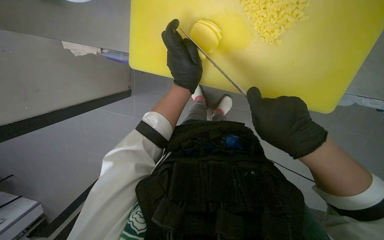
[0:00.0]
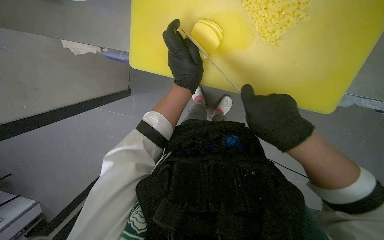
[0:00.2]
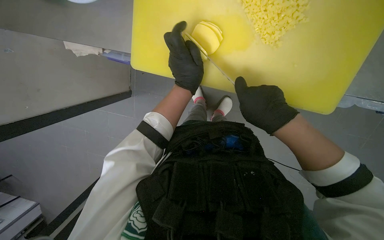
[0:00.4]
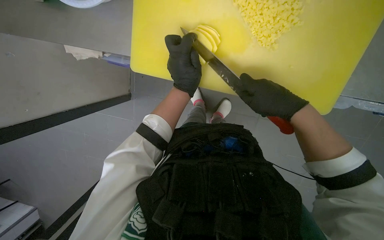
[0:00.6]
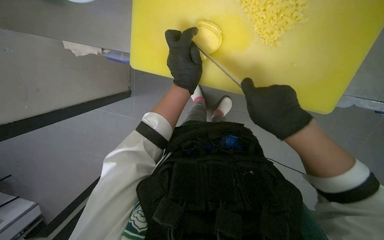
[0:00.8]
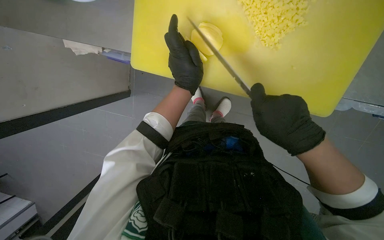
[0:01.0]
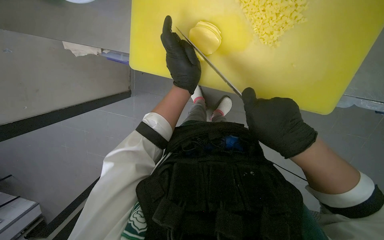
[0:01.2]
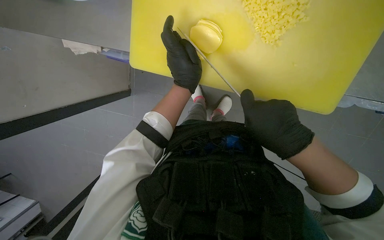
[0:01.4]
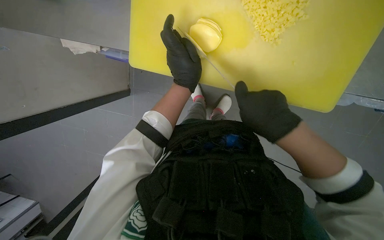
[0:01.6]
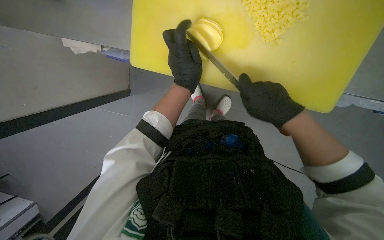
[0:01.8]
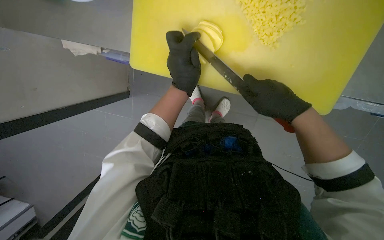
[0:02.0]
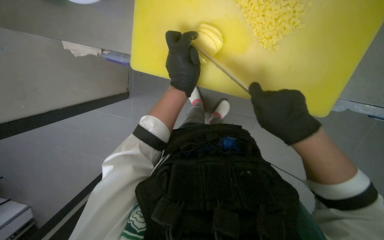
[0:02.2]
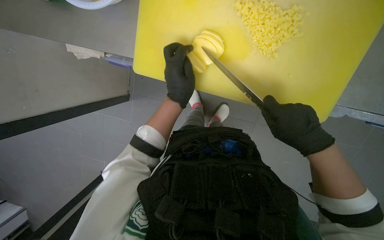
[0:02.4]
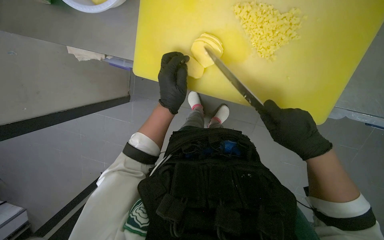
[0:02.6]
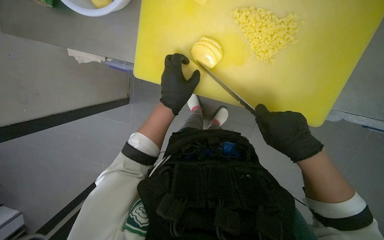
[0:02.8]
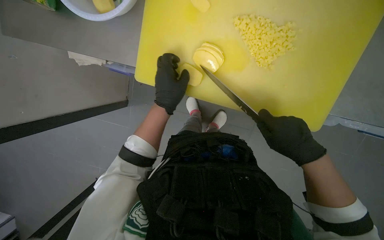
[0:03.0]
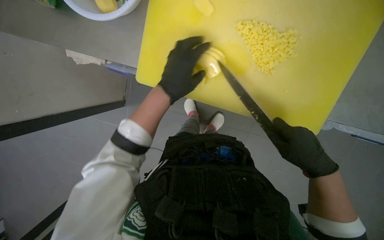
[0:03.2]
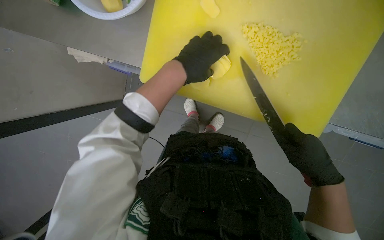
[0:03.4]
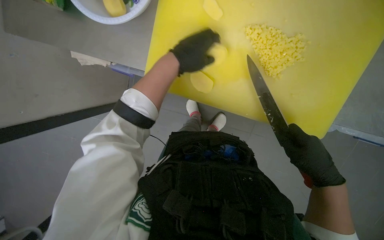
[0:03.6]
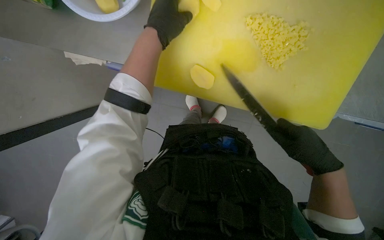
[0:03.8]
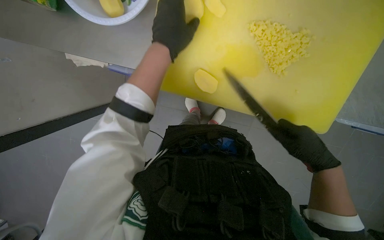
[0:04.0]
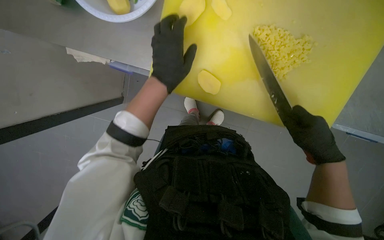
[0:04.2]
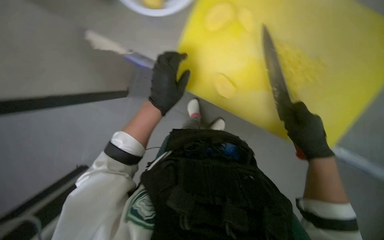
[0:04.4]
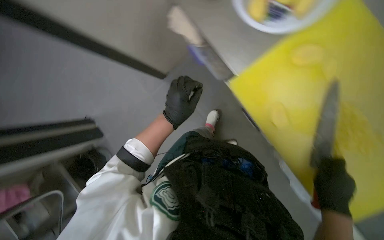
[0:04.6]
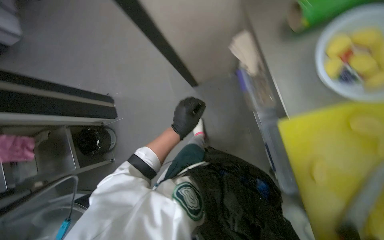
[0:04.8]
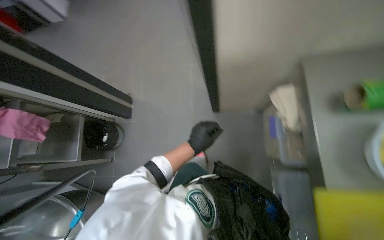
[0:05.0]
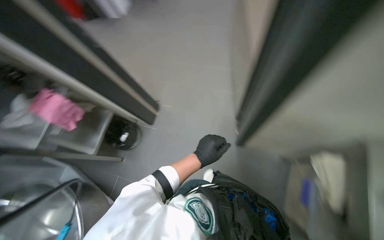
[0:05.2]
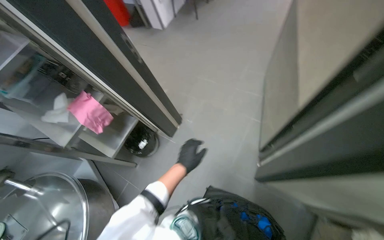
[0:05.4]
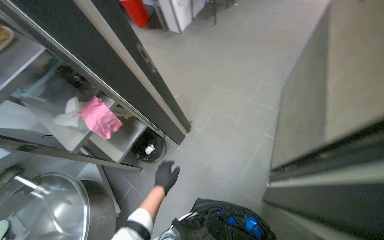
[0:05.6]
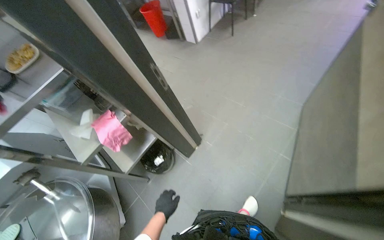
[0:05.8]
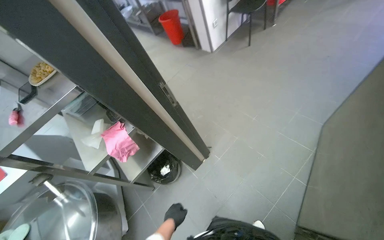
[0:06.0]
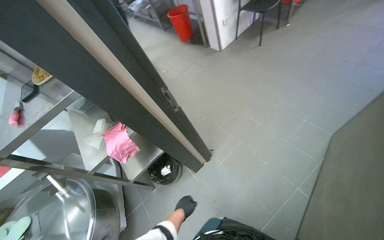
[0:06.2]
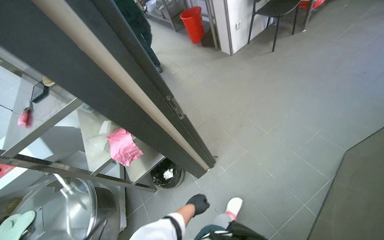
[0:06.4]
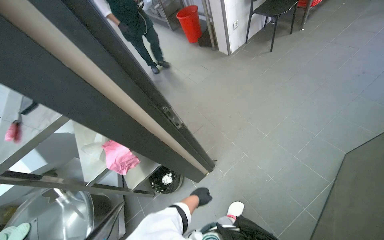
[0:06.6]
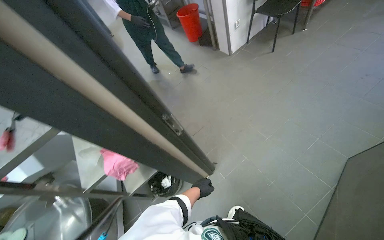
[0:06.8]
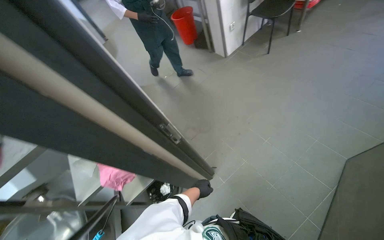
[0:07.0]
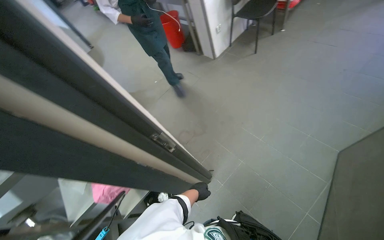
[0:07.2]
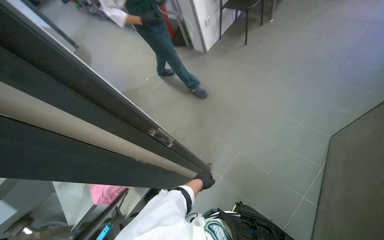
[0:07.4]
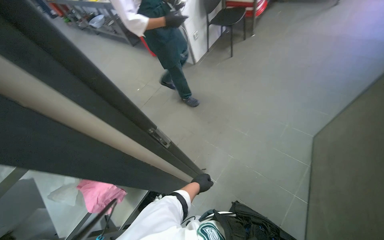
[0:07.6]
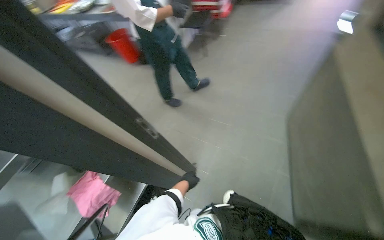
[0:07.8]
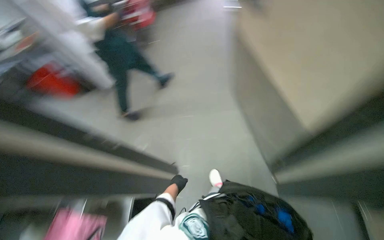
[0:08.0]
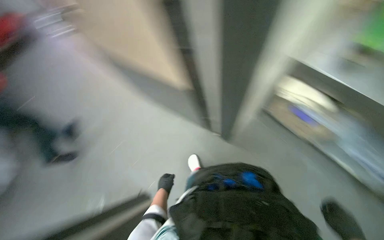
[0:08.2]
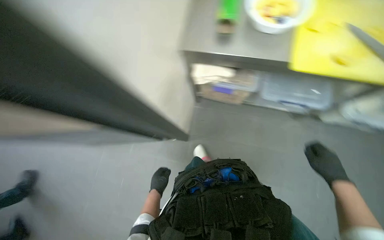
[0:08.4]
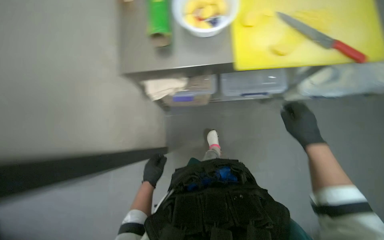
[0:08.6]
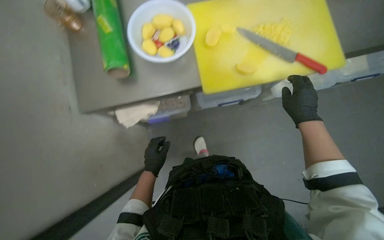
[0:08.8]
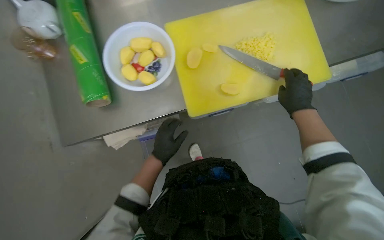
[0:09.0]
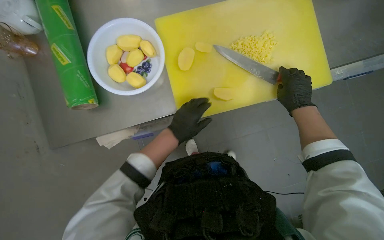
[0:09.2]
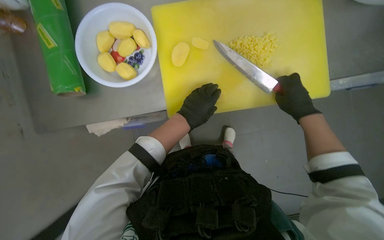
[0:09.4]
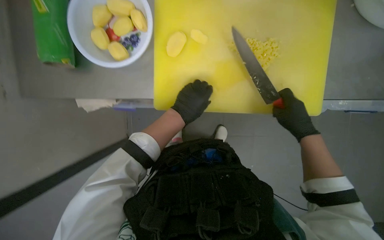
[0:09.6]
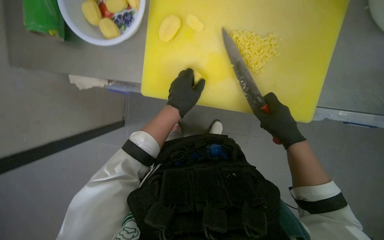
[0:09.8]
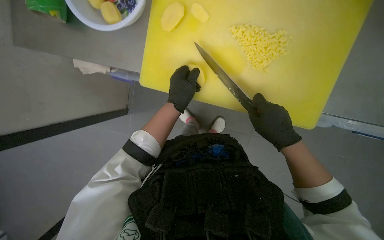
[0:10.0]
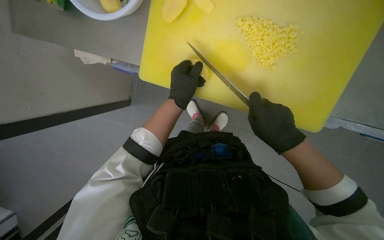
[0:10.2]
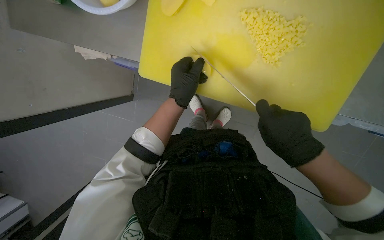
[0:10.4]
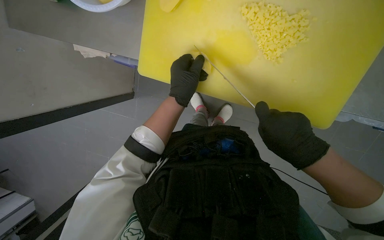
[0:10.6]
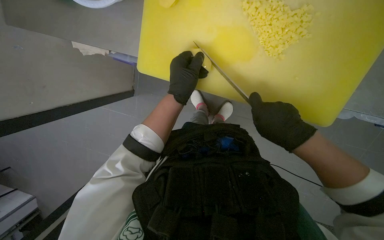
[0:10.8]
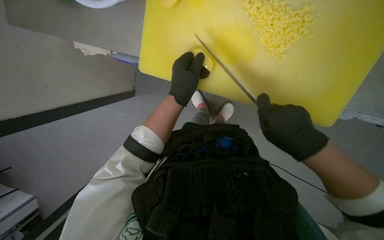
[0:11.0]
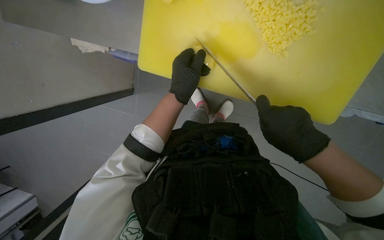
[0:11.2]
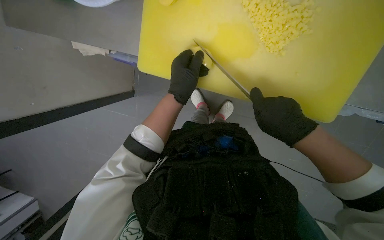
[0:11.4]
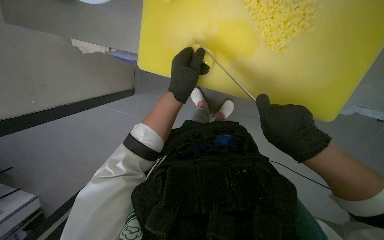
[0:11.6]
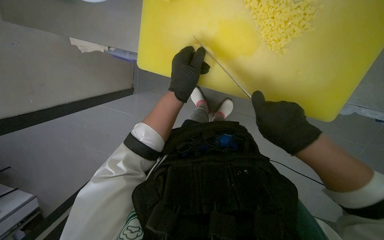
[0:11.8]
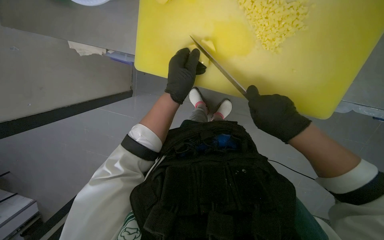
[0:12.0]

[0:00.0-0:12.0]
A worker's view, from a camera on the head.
Job: preparing food.
The whole recording: Slicing potatoes. The worker slices potatoes on a yellow cutting board.
0:00.0 to 0:01.6: The hands stay close to where they were, moving slightly.
0:01.6 to 0:03.0: The hands work in one place, with small movements.
0:03.0 to 0:04.4: The left hand reaches approximately 15 cm up the picture, then returns.
0:04.4 to 0:06.0: The head travels about 50 cm. The head rotates approximately 60 degrees to the left. The view tilts about 25 degrees upward.
0:06.0 to 0:07.6: The left hand heads up the picture, farther from the camera and to the right, covering about 40 cm.
0:07.6 to 0:09.0: The camera travels some 50 cm. The head rotates approximately 60 degrees to the right.
0:09.0 to 0:10.4: The camera pitches downward, by some 20 degrees. The scene rotates clockwise by approximately 30 degrees. The left hand travels to the right by approximately 30 cm.
0:10.4 to 0:12.0: The hands stay close to where they were, moving slightly.

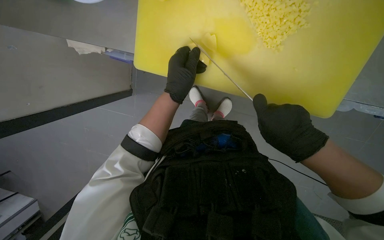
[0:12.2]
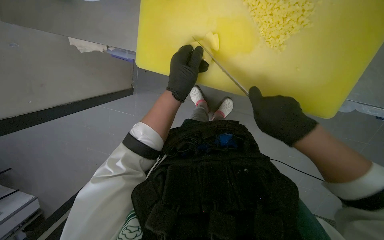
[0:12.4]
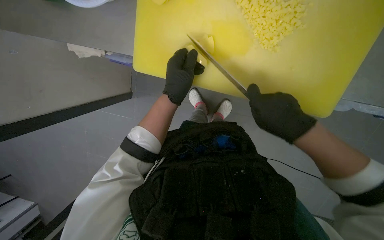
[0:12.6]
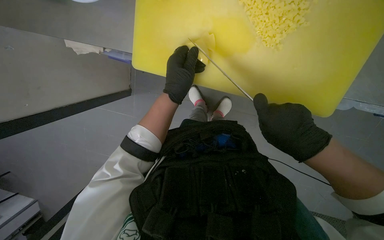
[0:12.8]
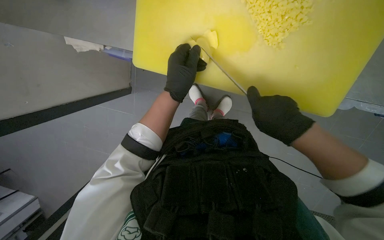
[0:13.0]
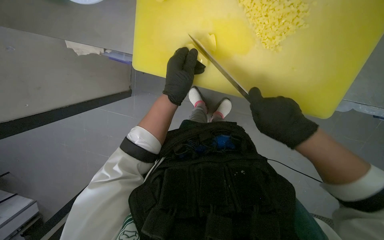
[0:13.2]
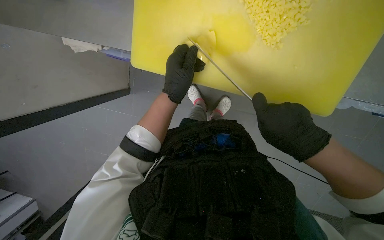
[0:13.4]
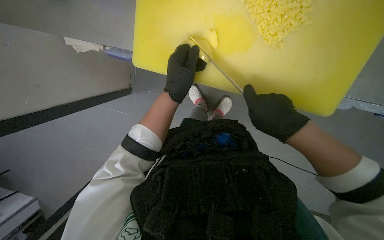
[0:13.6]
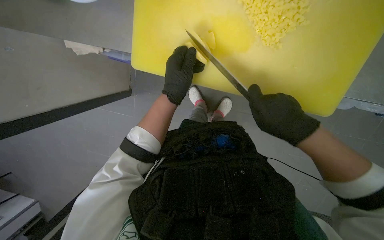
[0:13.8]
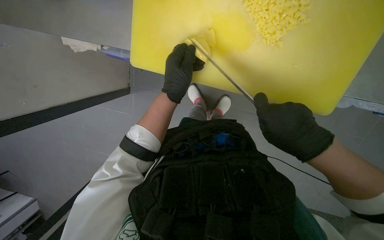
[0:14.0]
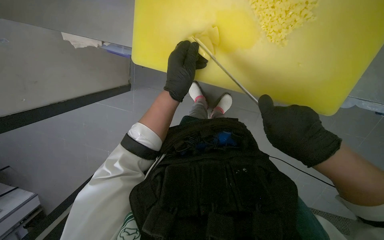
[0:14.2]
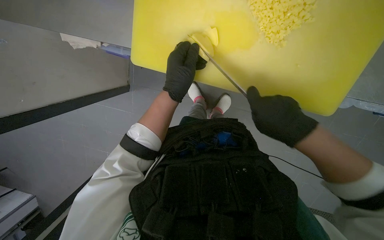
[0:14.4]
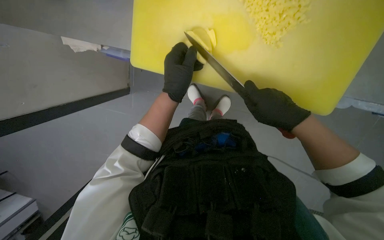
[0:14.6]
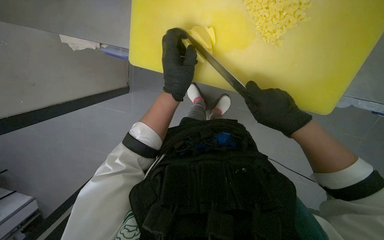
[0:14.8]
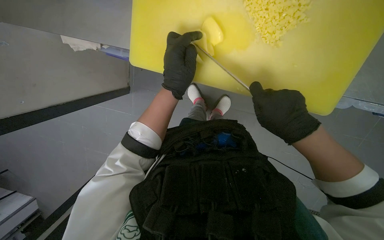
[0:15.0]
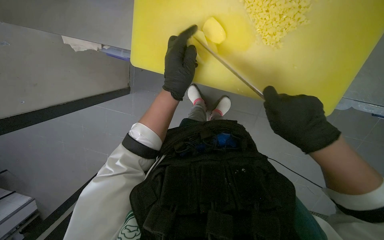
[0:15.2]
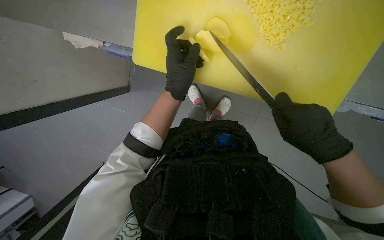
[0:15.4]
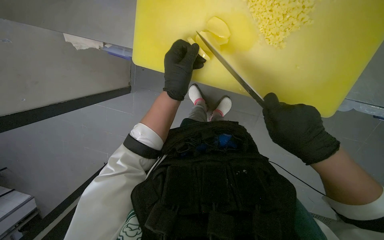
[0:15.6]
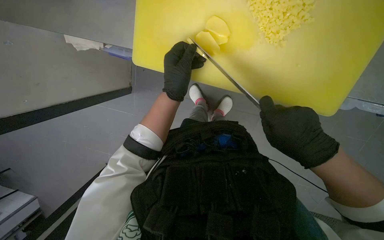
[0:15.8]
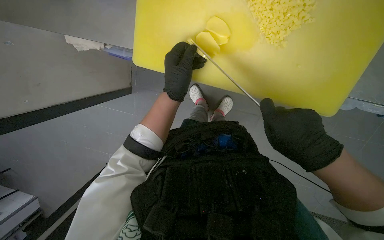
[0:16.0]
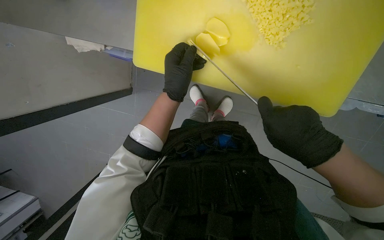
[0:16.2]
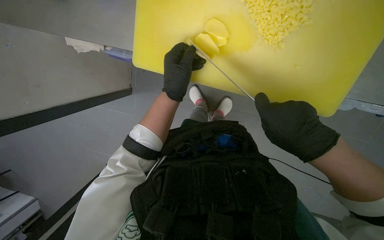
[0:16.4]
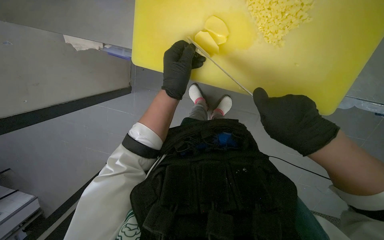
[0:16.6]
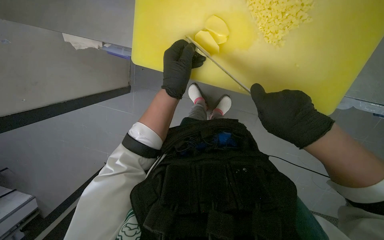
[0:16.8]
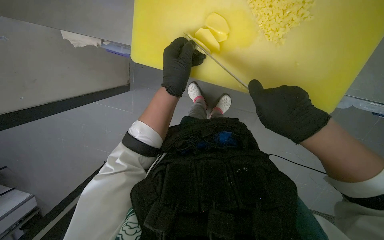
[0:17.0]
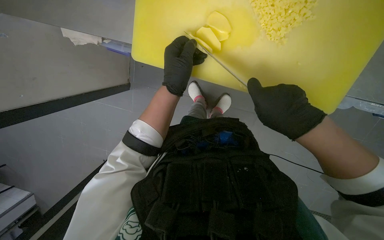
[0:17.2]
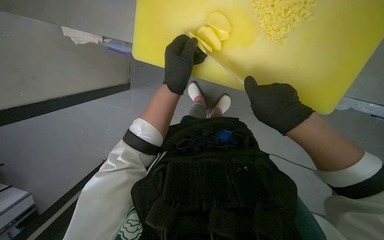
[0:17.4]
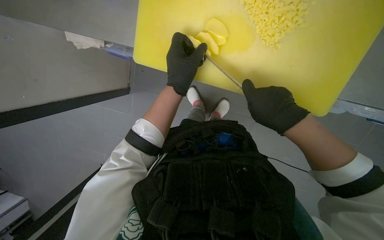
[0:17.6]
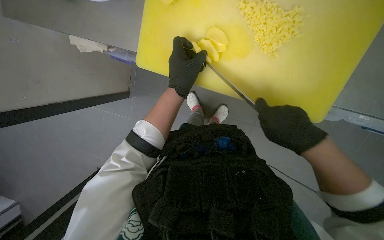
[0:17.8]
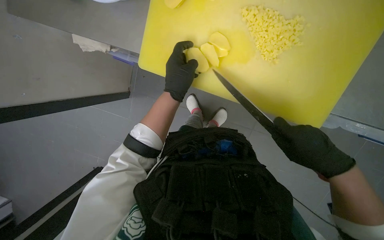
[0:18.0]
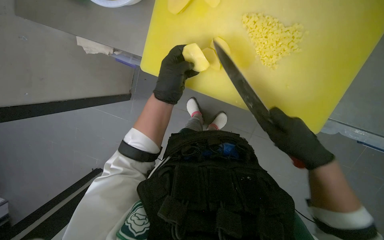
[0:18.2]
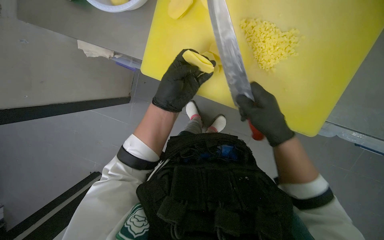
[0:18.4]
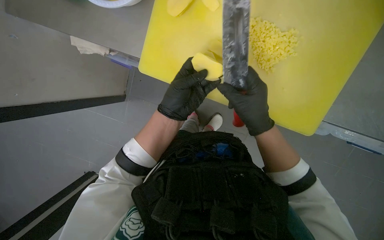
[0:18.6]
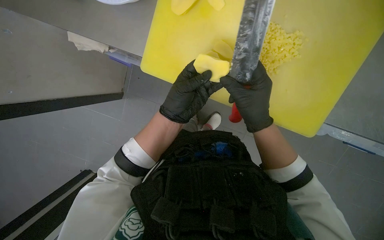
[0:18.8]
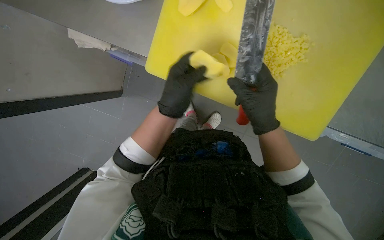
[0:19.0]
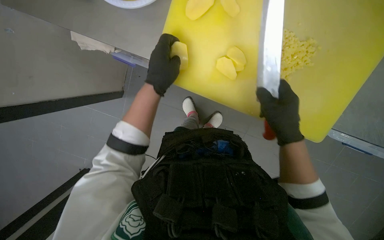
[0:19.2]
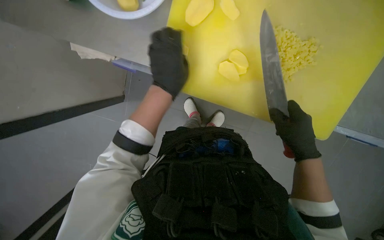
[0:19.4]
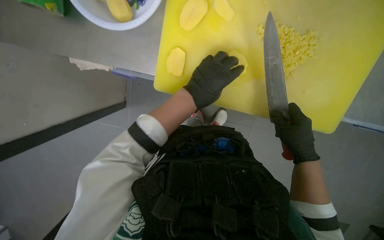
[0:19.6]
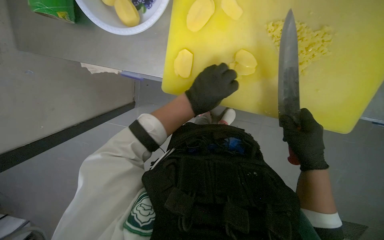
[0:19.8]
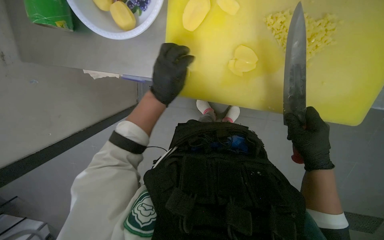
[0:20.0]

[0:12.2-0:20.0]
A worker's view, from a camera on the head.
Job: preparing food.
The whole recording: Slicing potatoes. The worker slices potatoes on a yellow cutting board.
0:12.2 to 0:18.4: The hands are busy where they are.
